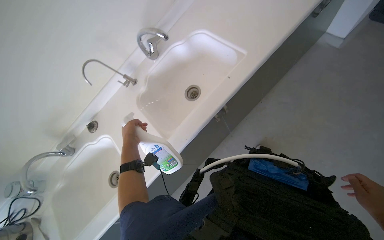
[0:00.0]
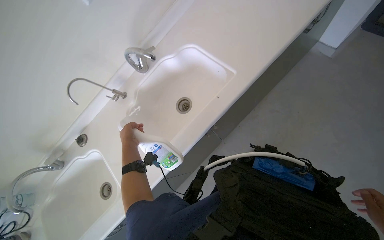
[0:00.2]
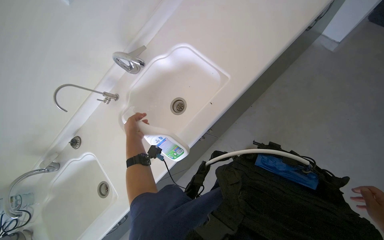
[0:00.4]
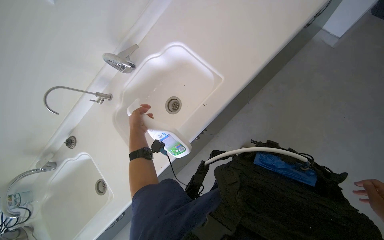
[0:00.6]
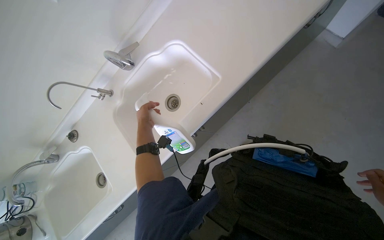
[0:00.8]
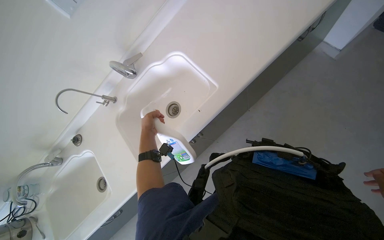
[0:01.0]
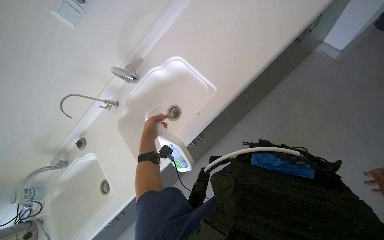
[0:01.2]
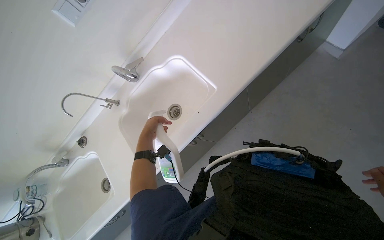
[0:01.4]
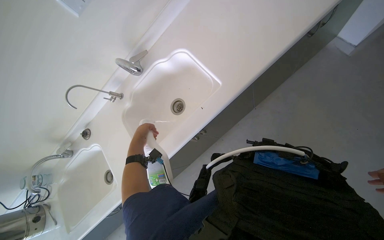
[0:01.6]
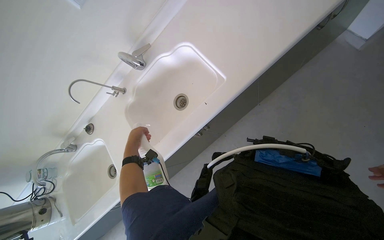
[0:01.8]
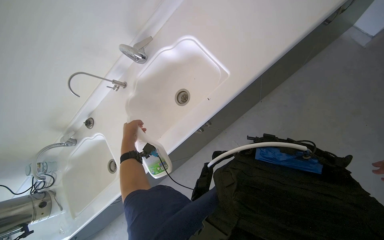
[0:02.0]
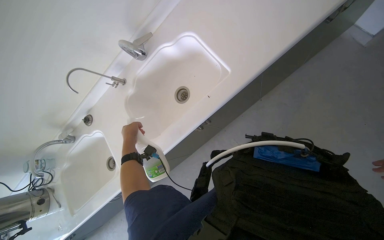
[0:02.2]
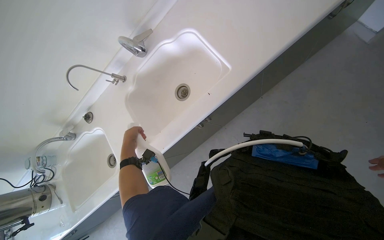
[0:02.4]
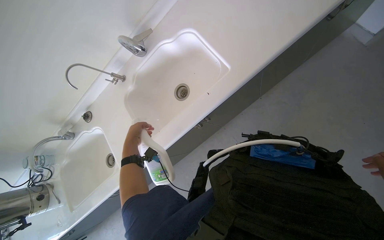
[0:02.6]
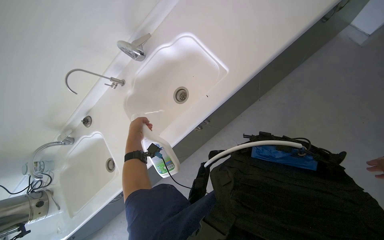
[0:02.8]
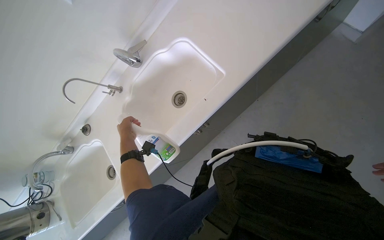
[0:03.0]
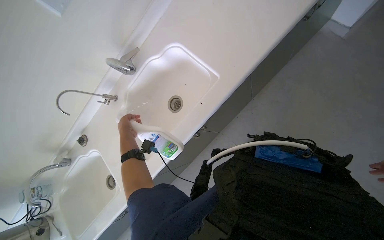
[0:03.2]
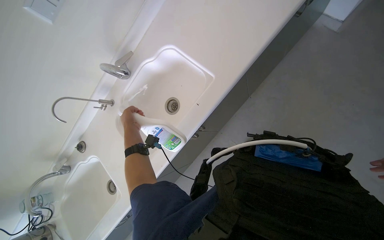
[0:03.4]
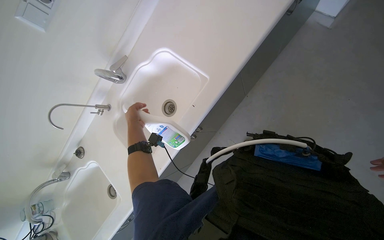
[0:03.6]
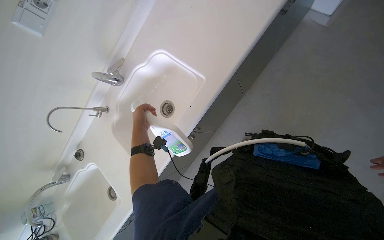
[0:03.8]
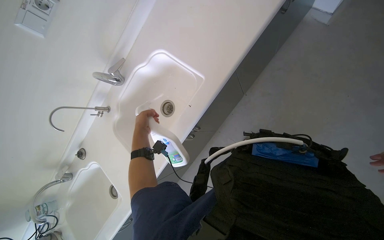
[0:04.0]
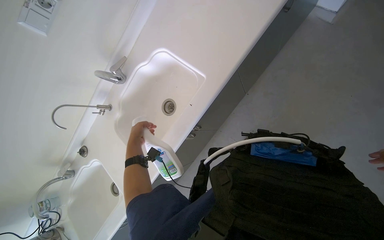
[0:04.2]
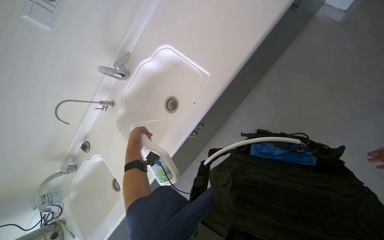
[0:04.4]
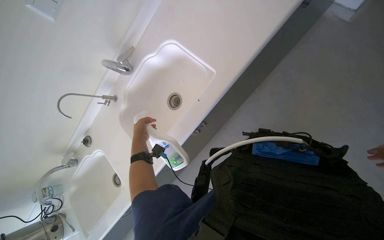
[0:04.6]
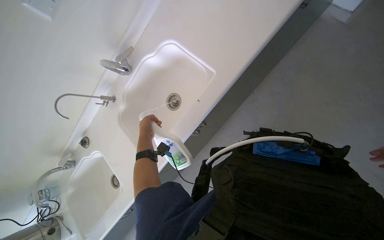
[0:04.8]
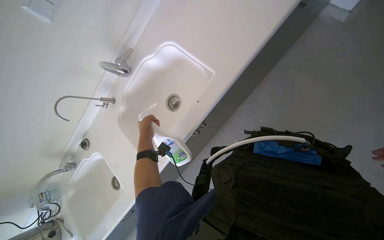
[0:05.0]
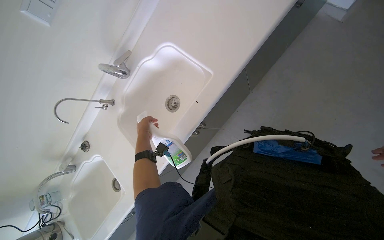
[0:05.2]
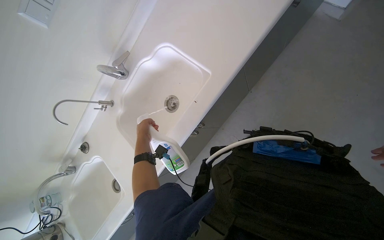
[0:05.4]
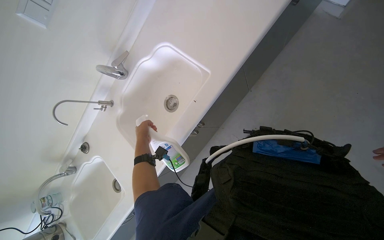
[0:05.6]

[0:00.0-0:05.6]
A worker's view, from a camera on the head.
Job: cleaning kitchen.
The whole recording: Spraying cleaner on kitchen surfaces. The worker sprays cleaner on the stovetop and into the sinks.
0:00.0 to 0:01.4: The left hand travels to the right by approximately 20 cm.
0:01.4 to 0:02.8: The left hand moves to the left, some 10 cm.

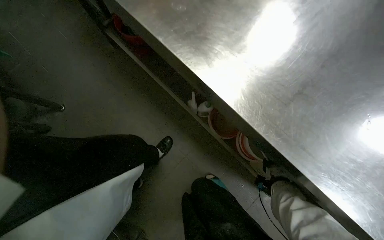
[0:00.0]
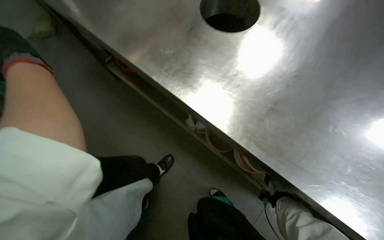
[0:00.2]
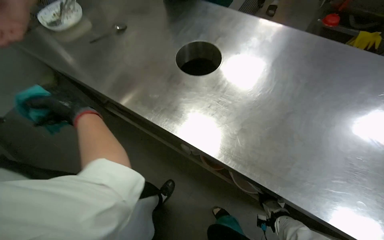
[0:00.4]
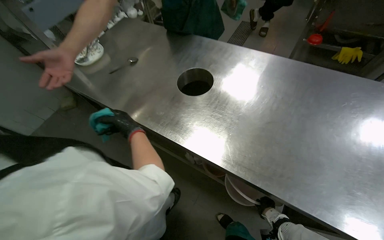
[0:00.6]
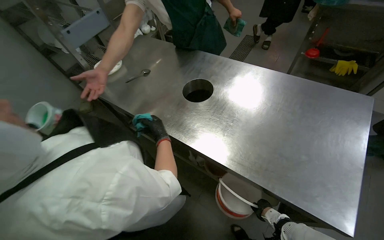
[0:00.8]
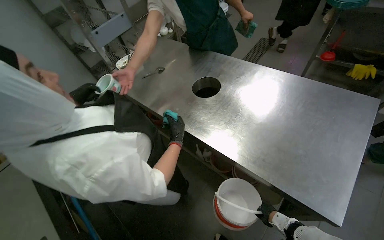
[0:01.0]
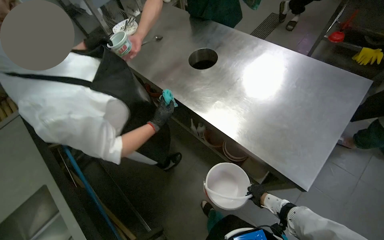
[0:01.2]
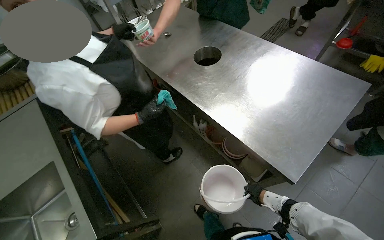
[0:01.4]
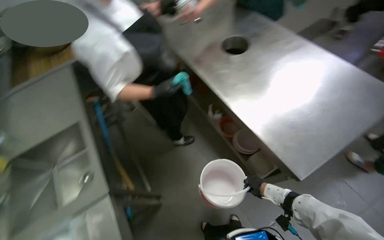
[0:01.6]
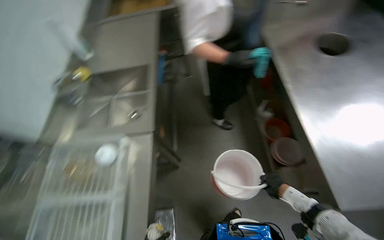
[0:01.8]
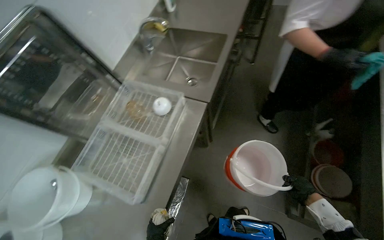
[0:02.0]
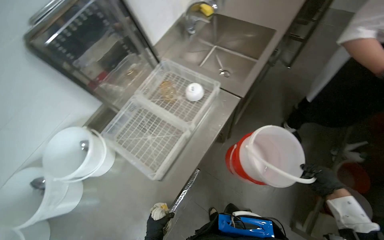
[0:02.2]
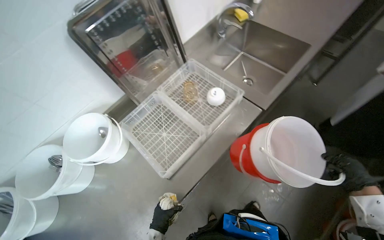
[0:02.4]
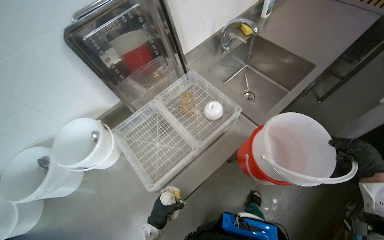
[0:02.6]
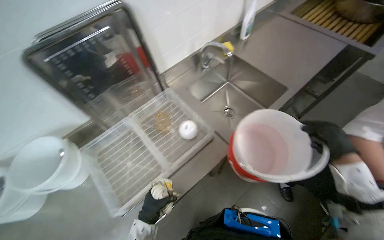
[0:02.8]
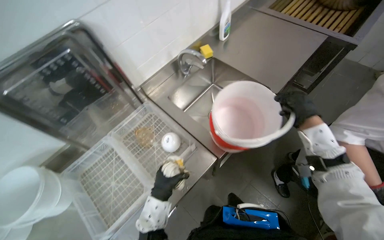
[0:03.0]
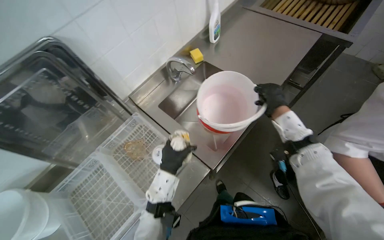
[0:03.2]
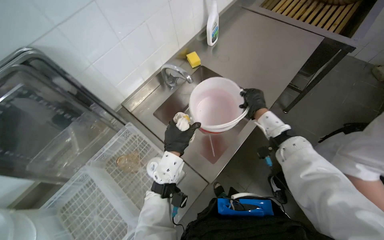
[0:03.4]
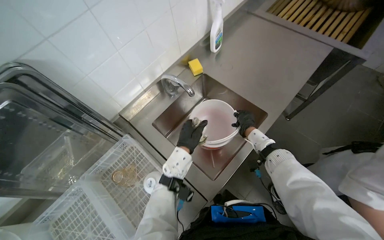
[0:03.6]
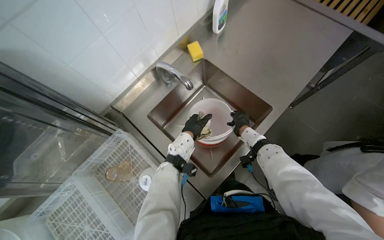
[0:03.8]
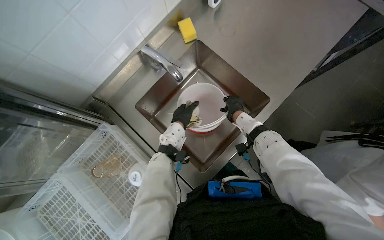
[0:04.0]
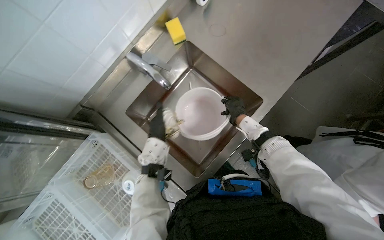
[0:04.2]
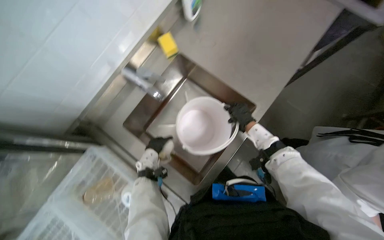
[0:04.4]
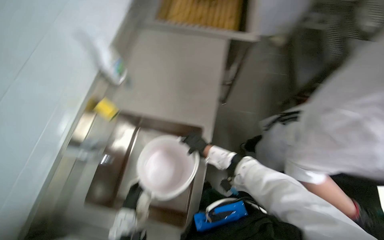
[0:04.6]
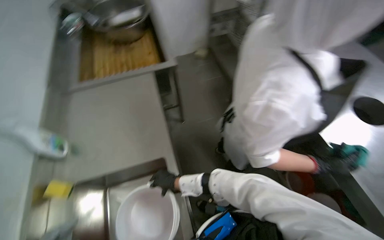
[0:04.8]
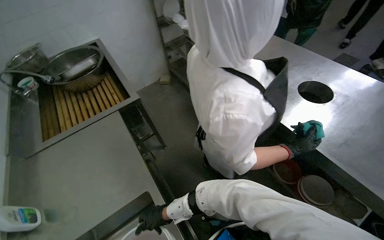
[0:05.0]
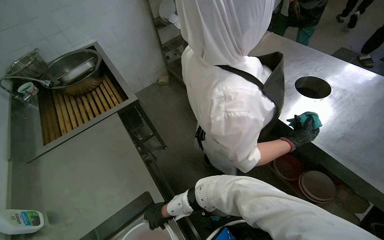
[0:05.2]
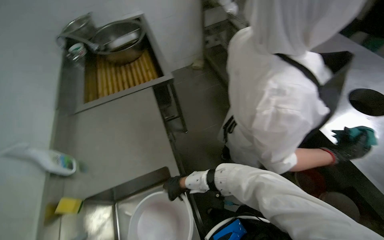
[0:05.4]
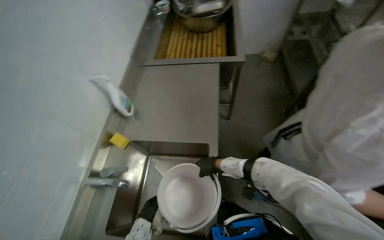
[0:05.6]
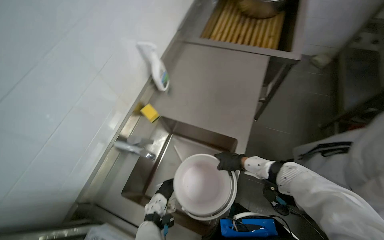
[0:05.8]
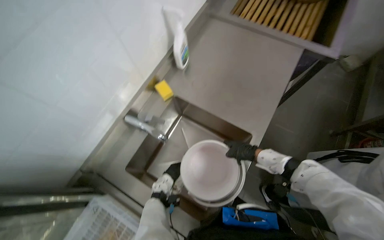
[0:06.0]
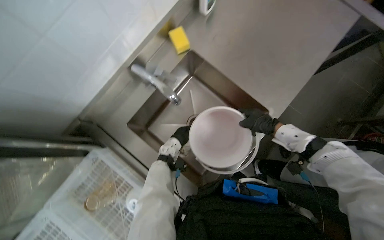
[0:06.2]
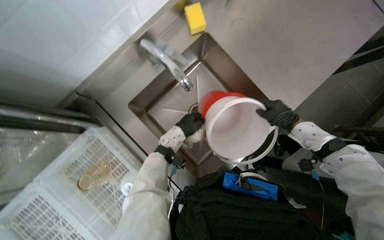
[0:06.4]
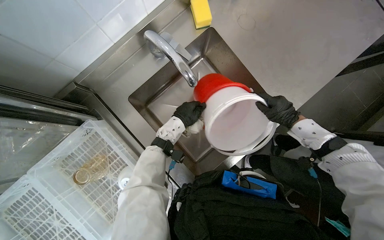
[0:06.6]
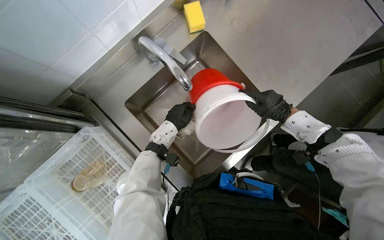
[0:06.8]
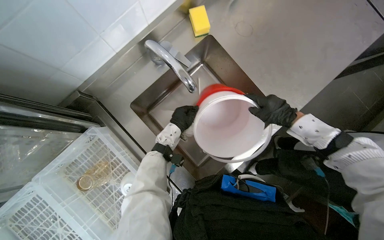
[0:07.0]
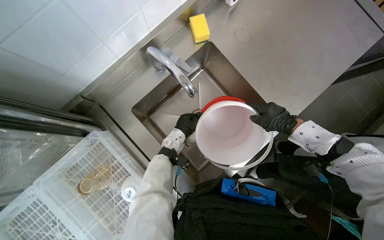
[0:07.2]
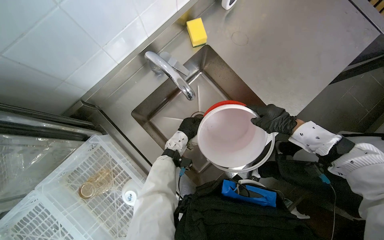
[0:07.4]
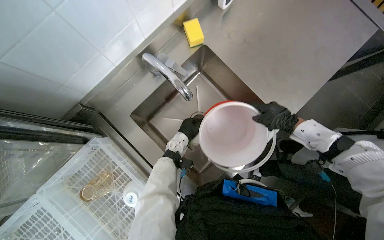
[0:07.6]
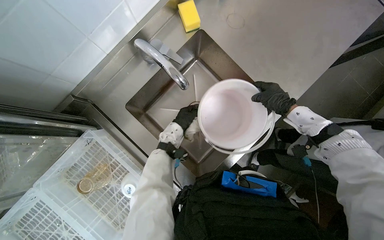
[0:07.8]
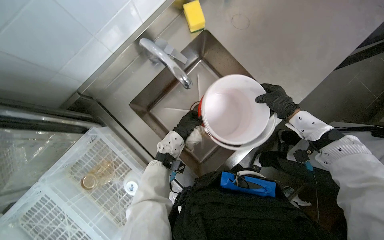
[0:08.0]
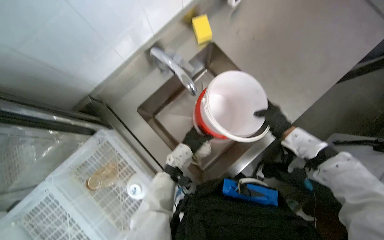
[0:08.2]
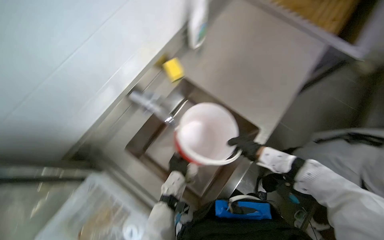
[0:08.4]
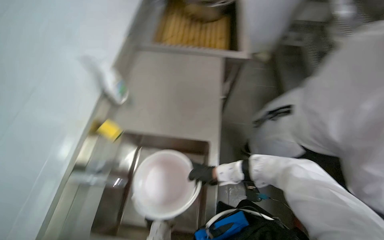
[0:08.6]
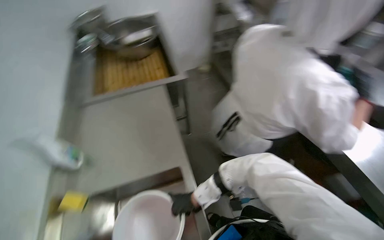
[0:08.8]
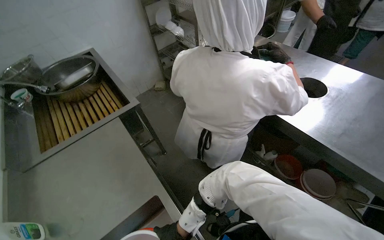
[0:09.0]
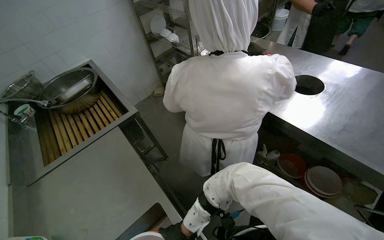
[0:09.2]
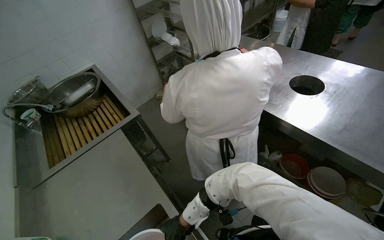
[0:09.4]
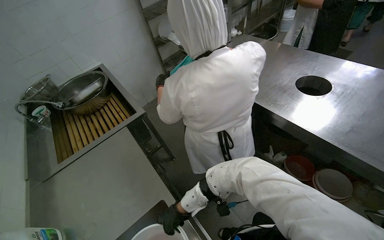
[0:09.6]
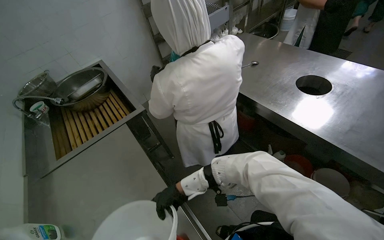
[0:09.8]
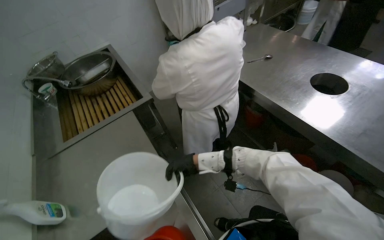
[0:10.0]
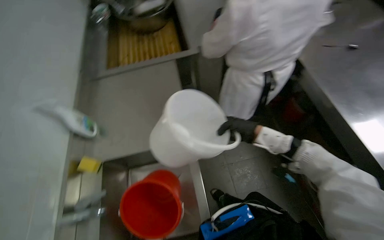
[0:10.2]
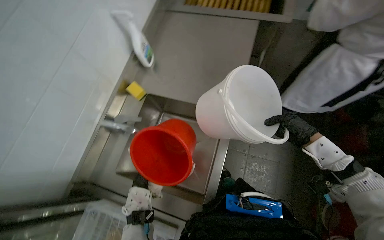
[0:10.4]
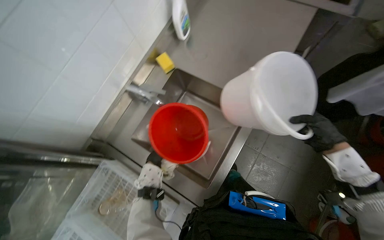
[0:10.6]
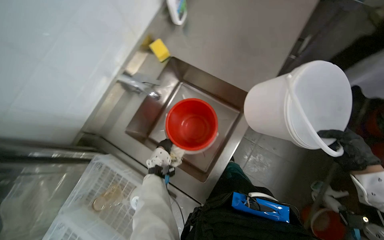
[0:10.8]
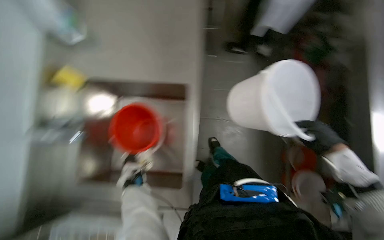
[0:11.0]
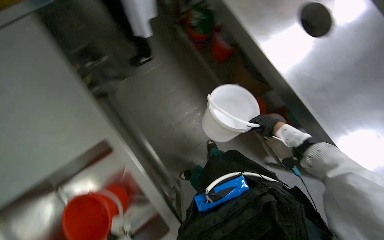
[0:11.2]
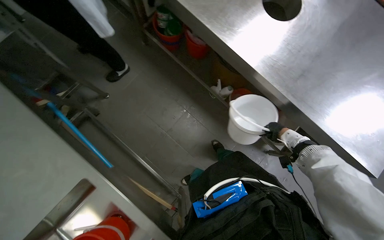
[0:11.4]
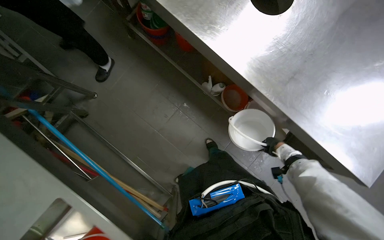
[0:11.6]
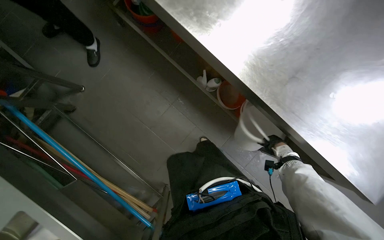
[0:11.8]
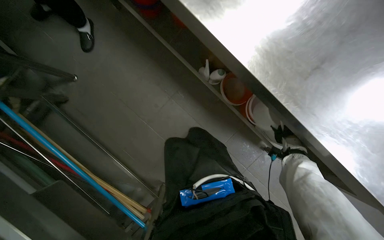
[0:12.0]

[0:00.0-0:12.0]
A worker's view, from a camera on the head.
Job: cleaning kitchen.
The whole recording: Washing kitchenware and buckets. The worker handles buckets, fills them with water, and washes a white cloth in the sink.
0:00.0 to 0:01.6: The camera travels some 70 cm. The view pans to the left by about 15 degrees. The view tilts about 15 degrees upward.
0:01.6 to 0:03.0: The head rotates about 75 degrees to the left. The camera pitches downward, by some 10 degrees.
0:03.0 to 0:04.4: The camera travels some 40 cm. The view tips downward by about 15 degrees.
0:06.0 to 0:07.6: The camera pitches downward, by approximately 15 degrees.
0:07.6 to 0:09.0: The wearer's head swings roughly 85 degrees to the right. The view tips upward by about 30 degrees.
0:09.0 to 0:10.4: The head turns to the left by approximately 45 degrees. The view tilts roughly 20 degrees downward.
0:10.4 to 0:12.0: The wearer looks roughly 15 degrees further downward. The right hand goes about 30 cm farther from the camera and down the picture.

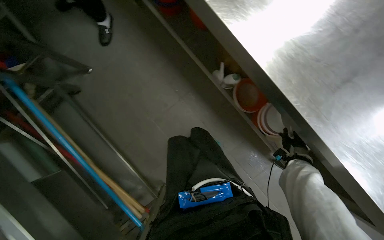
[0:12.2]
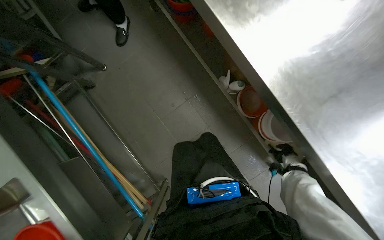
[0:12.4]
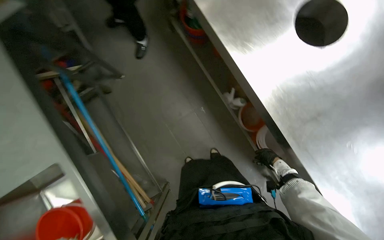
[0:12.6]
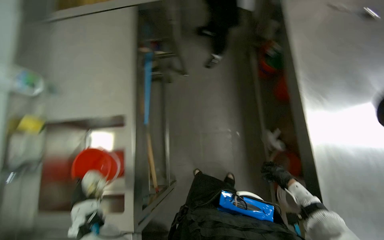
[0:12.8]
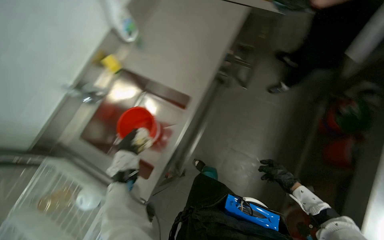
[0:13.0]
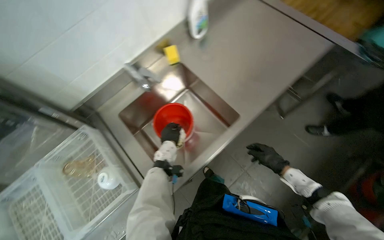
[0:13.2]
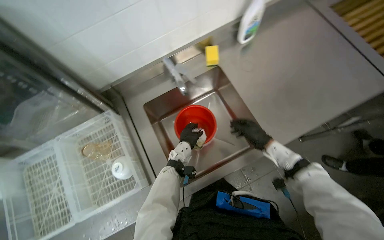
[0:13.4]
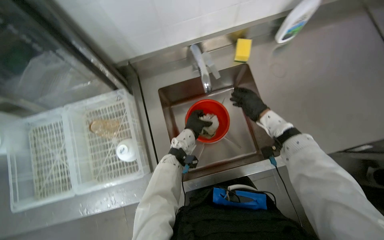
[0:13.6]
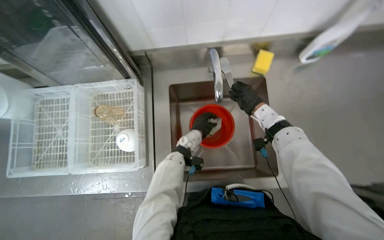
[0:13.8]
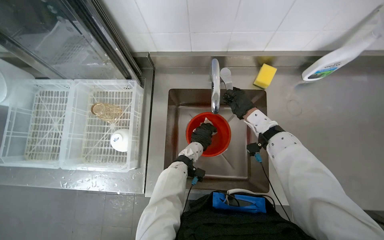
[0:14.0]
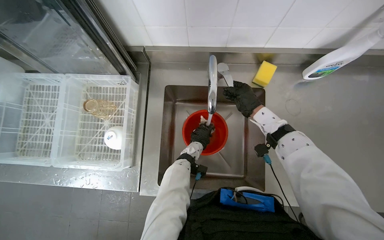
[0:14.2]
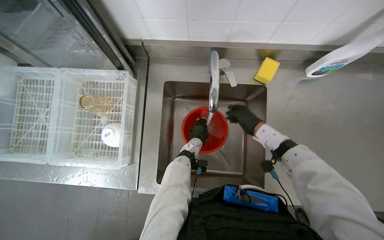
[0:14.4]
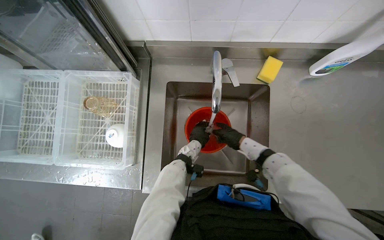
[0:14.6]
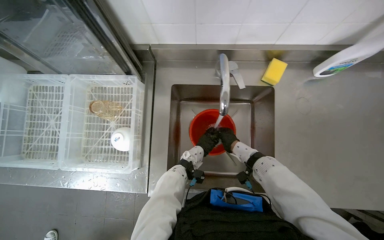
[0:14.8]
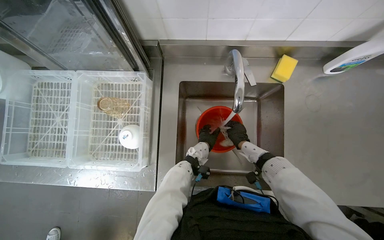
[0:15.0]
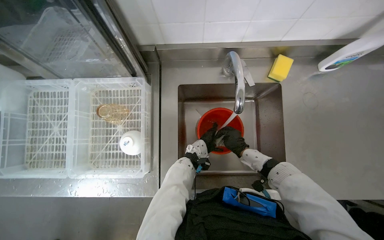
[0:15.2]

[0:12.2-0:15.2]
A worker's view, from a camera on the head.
Job: cleaning kitchen.
The whole recording: Washing kitchenware and buckets. The worker handles buckets, fills them with water, and washes a white cloth in the sink.
0:12.2 to 0:13.8: The camera is carried some 70 cm. The head turns to the left by some 125 degrees.
0:13.8 to 0:15.2: The right hand goes some 20 cm down the picture and to the left.
